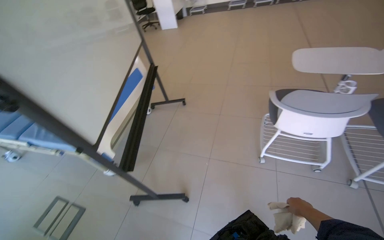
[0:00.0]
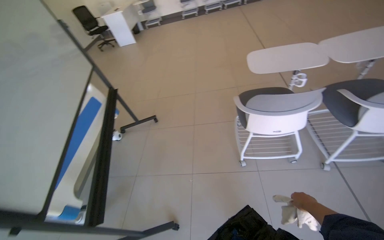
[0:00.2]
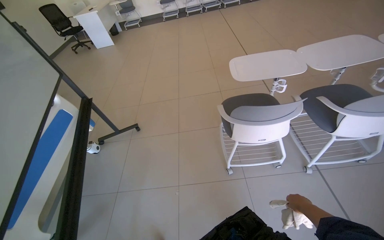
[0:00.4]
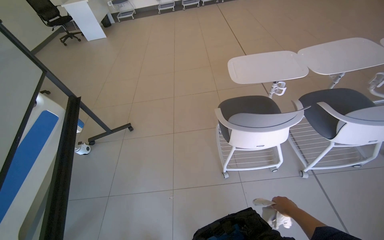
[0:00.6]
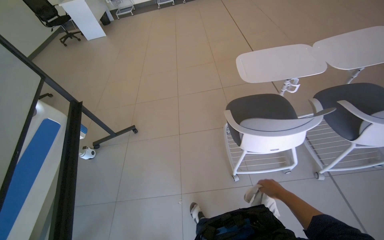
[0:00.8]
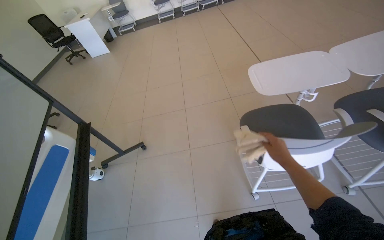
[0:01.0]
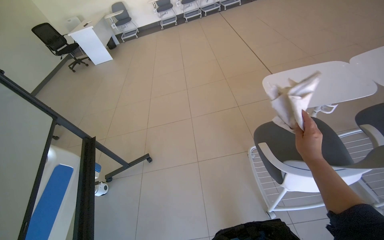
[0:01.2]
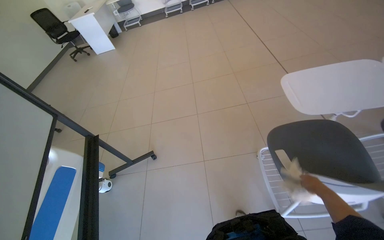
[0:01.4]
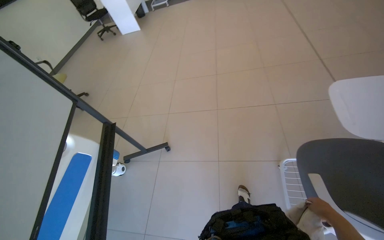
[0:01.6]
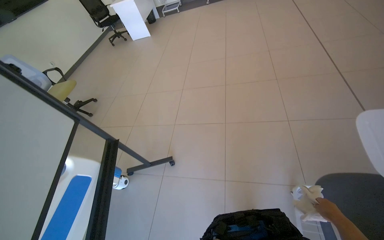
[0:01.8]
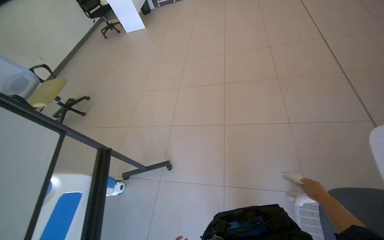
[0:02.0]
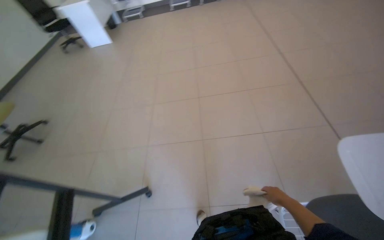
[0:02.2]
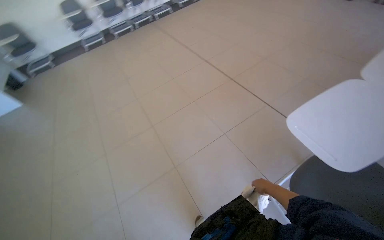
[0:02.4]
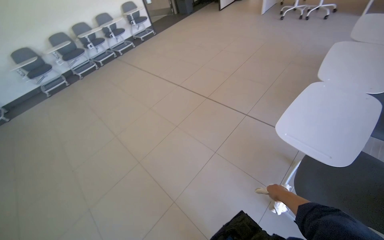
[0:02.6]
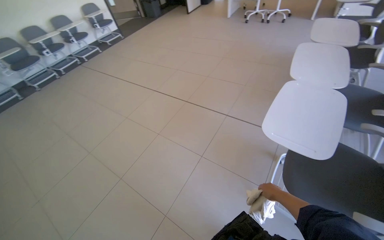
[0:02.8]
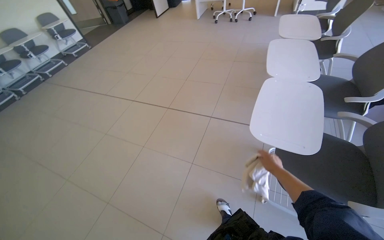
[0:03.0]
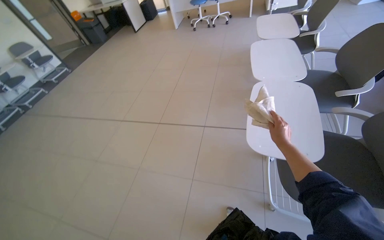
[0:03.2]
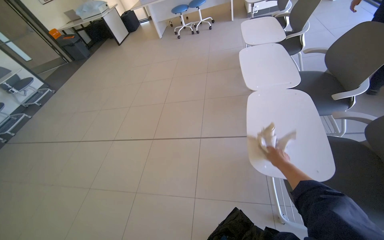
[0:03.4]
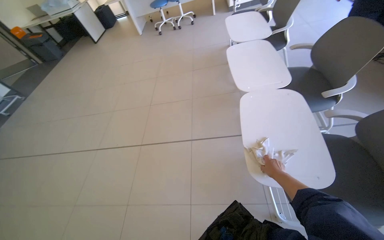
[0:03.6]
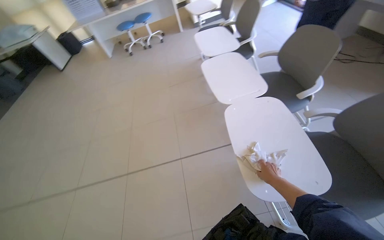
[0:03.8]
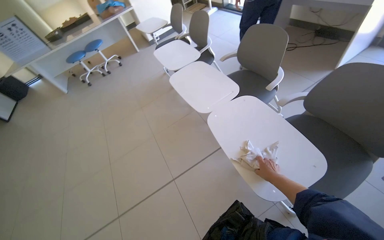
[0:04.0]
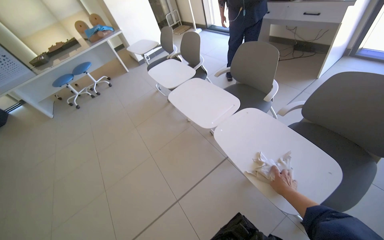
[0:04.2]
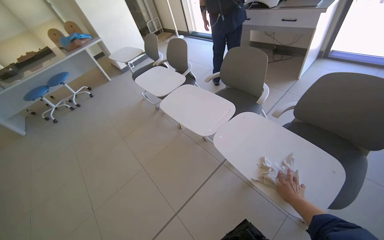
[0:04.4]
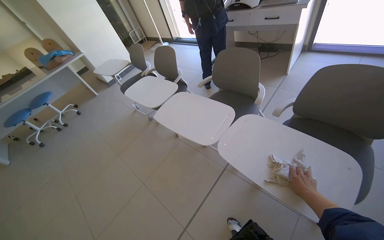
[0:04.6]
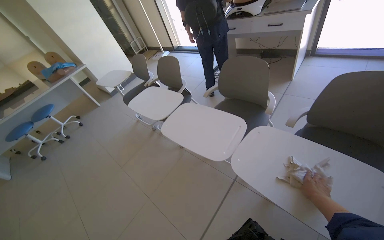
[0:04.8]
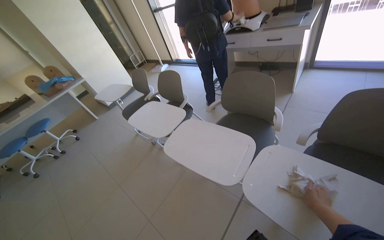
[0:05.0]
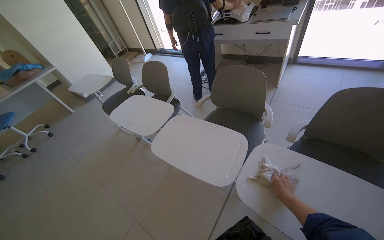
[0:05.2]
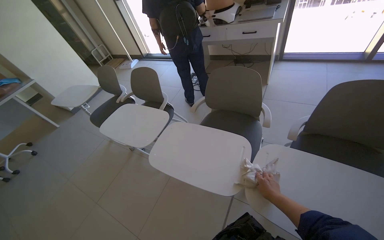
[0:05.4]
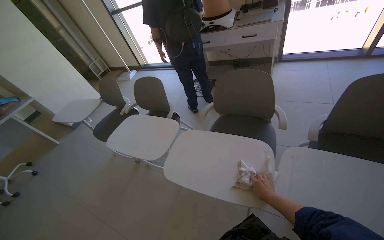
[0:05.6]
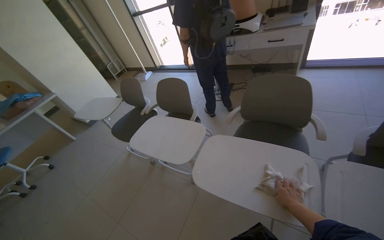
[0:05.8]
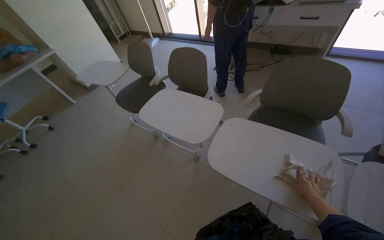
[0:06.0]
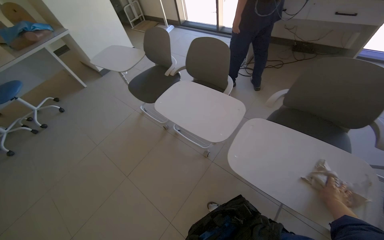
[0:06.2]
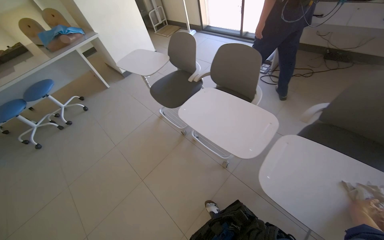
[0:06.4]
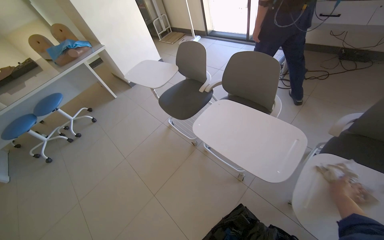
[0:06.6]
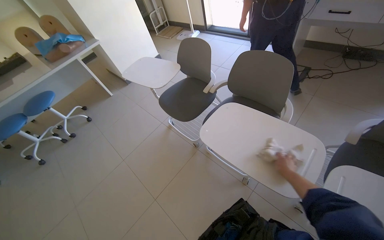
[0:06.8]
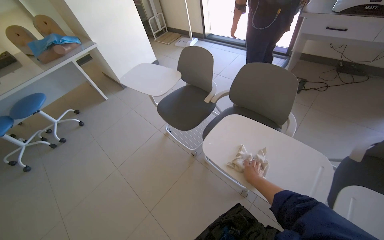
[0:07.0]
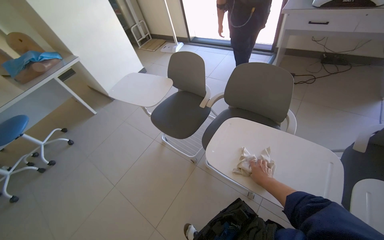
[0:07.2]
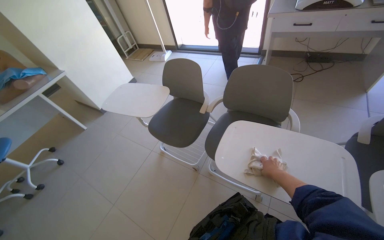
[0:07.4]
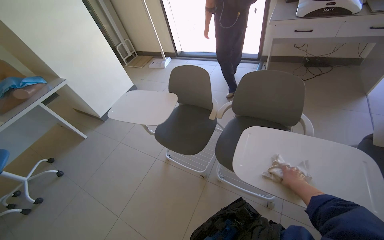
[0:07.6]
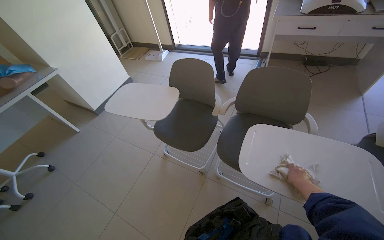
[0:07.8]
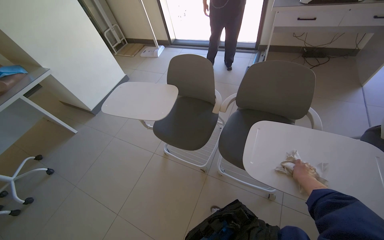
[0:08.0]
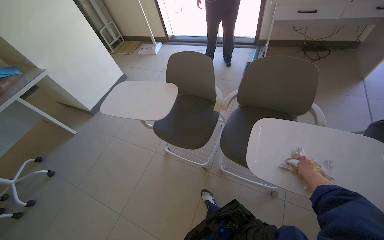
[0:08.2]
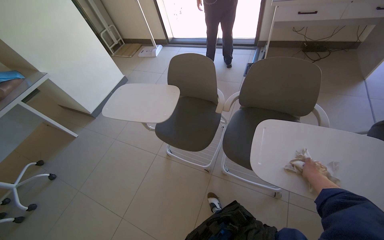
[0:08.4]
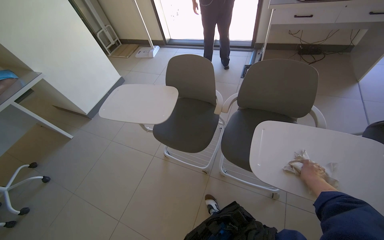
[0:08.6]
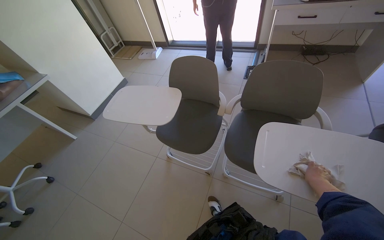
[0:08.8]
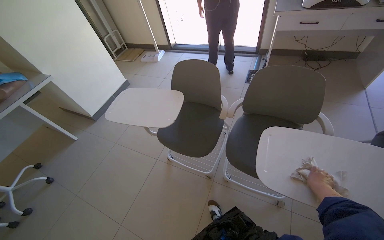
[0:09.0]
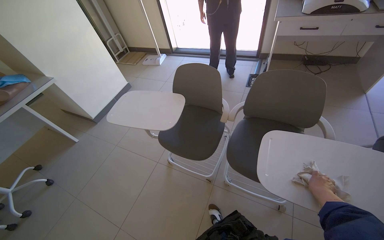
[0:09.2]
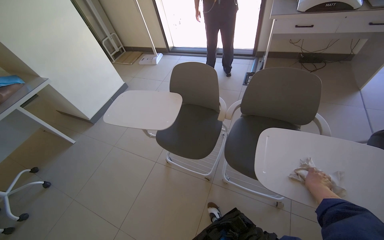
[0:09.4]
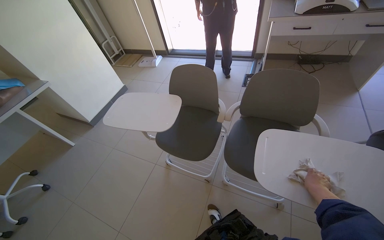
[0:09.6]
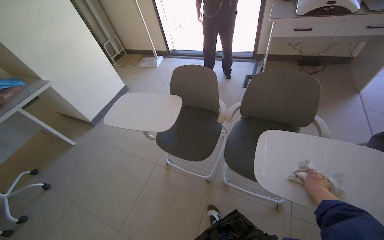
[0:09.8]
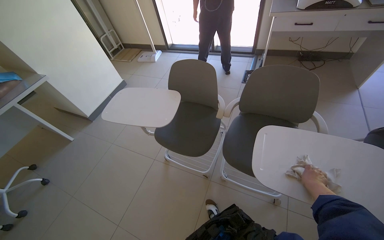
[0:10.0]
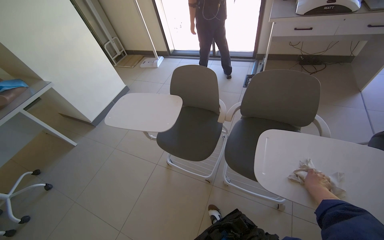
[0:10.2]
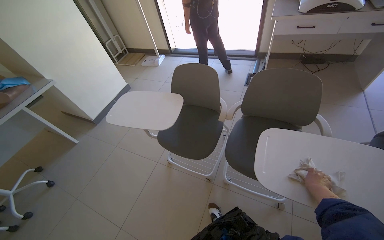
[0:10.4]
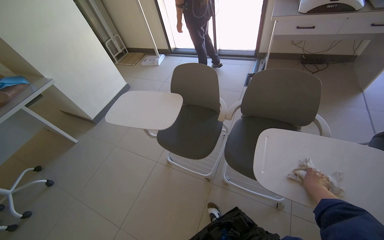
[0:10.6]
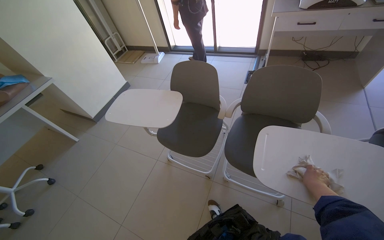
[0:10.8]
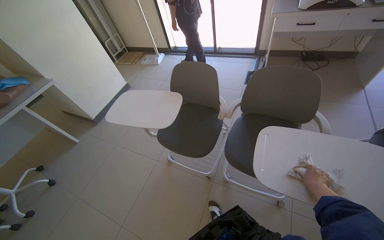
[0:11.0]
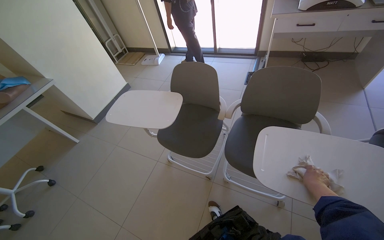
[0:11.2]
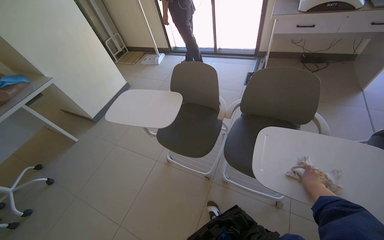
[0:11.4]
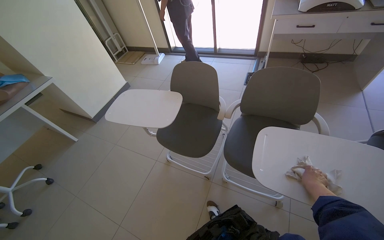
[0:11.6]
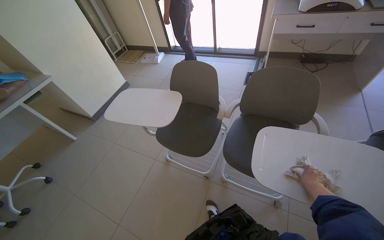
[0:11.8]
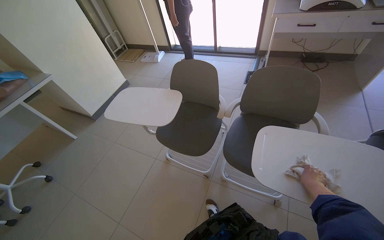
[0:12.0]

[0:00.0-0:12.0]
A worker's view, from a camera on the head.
Job: wiping surfaces.
The whole recording: Wiping chairs and desk surfaces. The worker wipes the surfaces of the chairs and desks with a cloth.
0:00.0 to 0:01.6: The wearer moves about 80 cm.
0:01.6 to 0:03.0: The wearer moves about 60 cm. The head turns to the right by about 70 degrees. The view tips upward by approximately 15 degrees.
0:03.0 to 0:04.4: The wearer moves approximately 60 cm. The wearer looks approximately 65 degrees further to the right. The view tips upward by roughly 20 degrees.
0:04.4 to 0:06.0: The camera is carried roughly 70 cm.
0:06.0 to 0:07.6: The wearer moves approximately 70 cm.

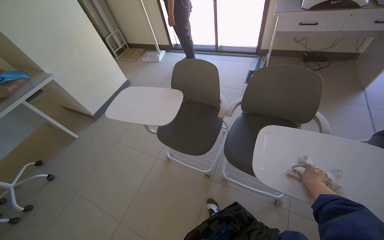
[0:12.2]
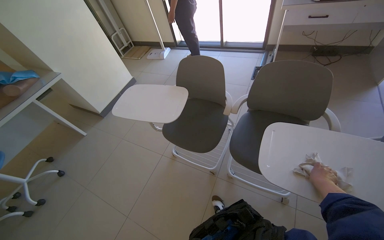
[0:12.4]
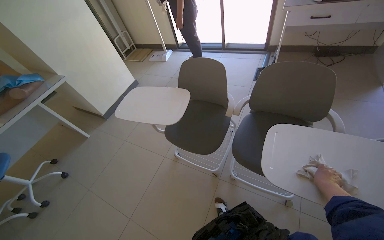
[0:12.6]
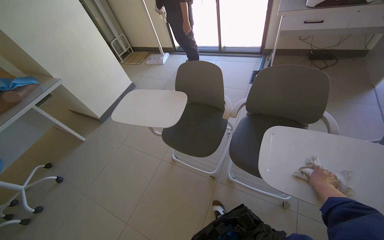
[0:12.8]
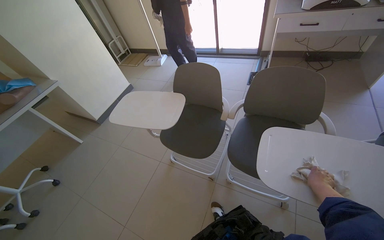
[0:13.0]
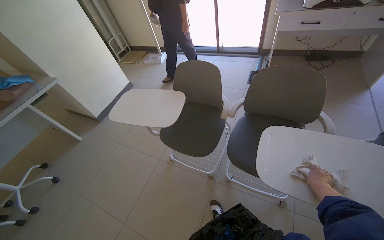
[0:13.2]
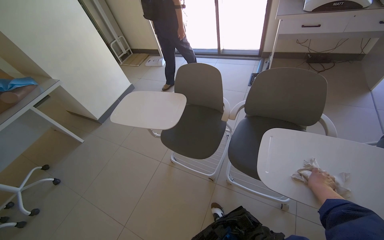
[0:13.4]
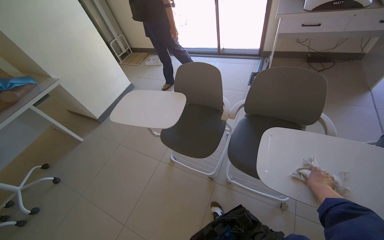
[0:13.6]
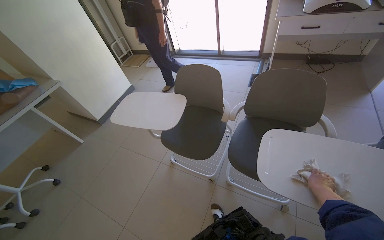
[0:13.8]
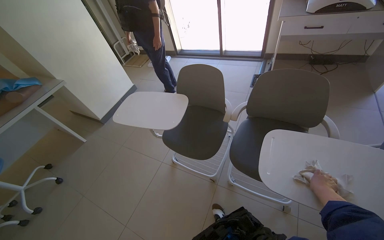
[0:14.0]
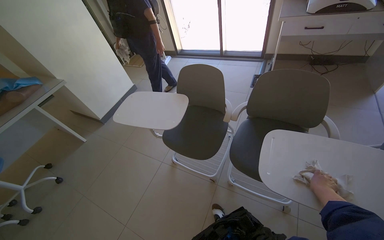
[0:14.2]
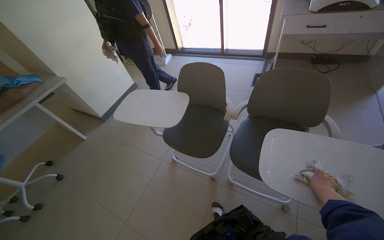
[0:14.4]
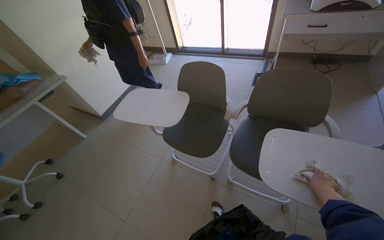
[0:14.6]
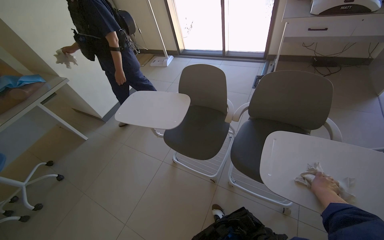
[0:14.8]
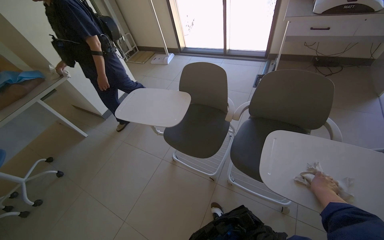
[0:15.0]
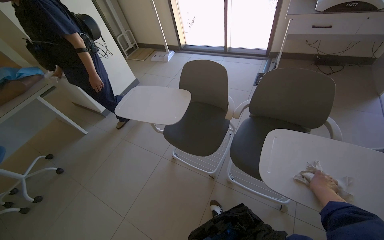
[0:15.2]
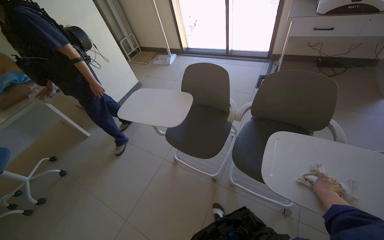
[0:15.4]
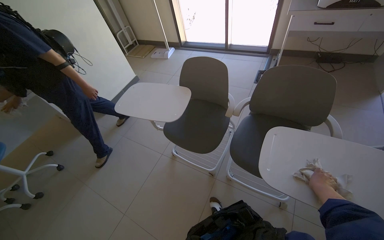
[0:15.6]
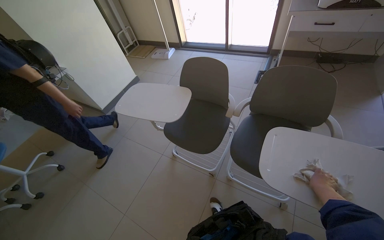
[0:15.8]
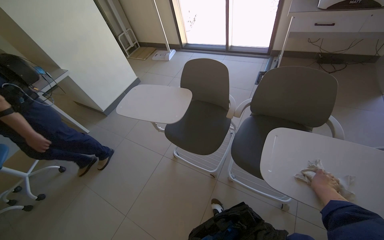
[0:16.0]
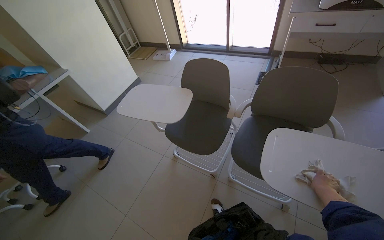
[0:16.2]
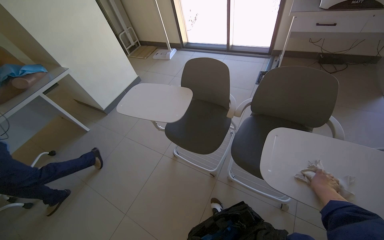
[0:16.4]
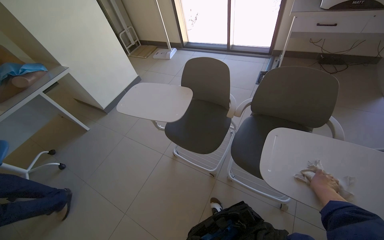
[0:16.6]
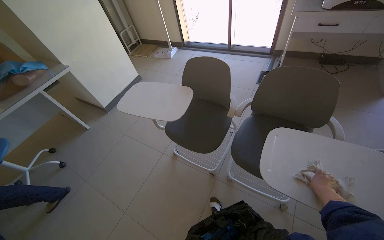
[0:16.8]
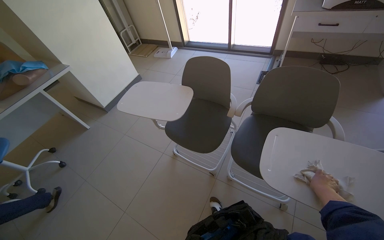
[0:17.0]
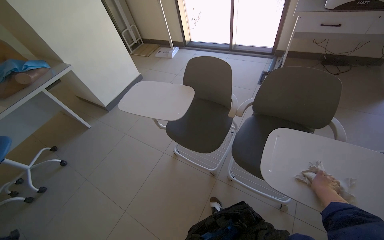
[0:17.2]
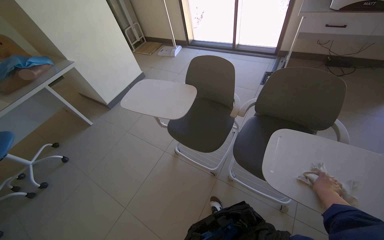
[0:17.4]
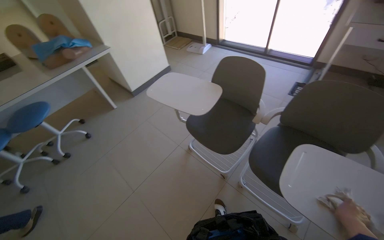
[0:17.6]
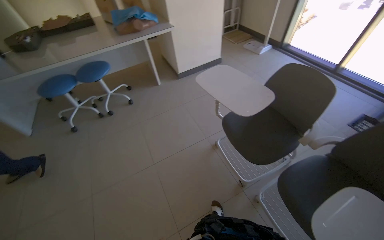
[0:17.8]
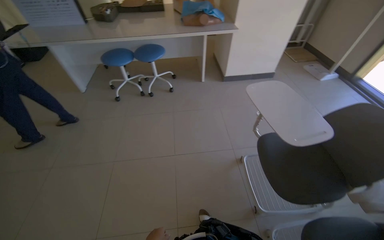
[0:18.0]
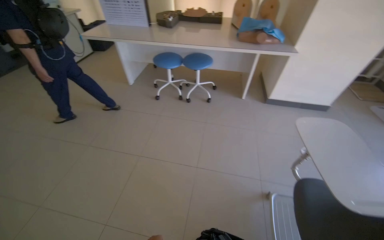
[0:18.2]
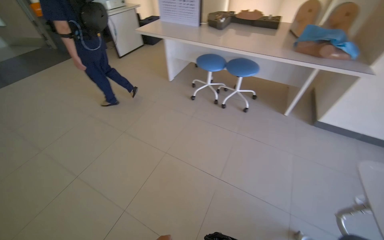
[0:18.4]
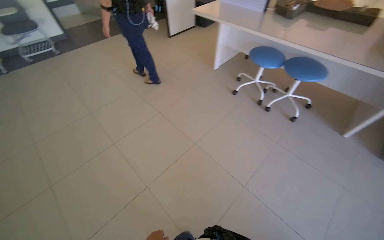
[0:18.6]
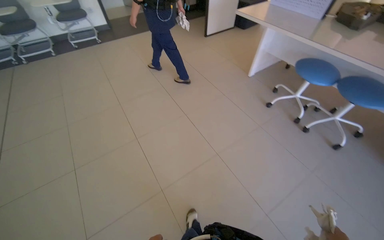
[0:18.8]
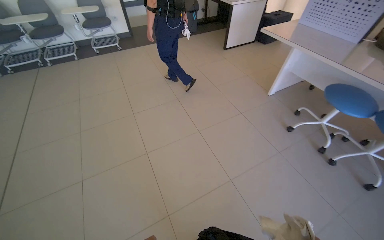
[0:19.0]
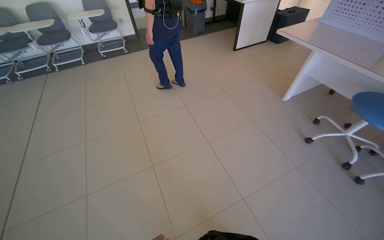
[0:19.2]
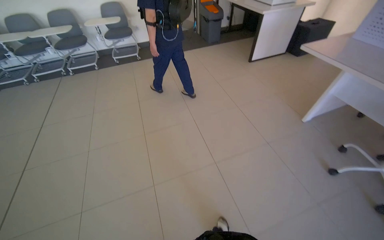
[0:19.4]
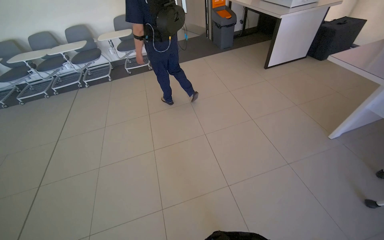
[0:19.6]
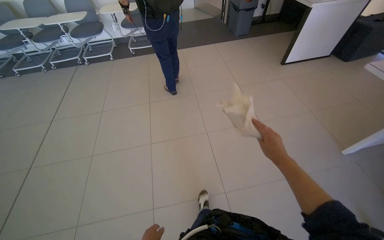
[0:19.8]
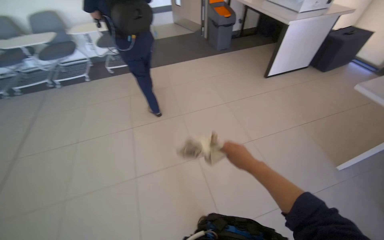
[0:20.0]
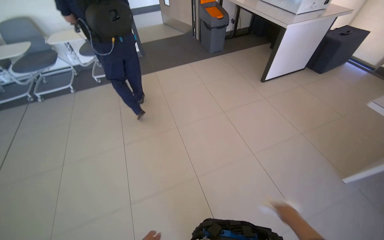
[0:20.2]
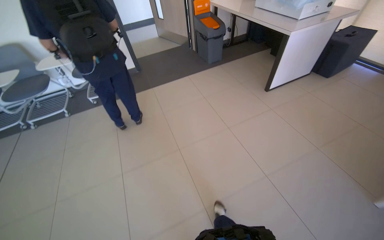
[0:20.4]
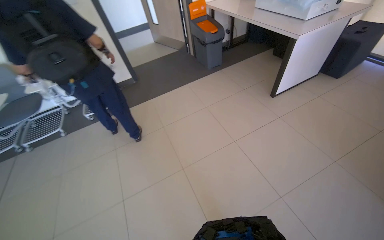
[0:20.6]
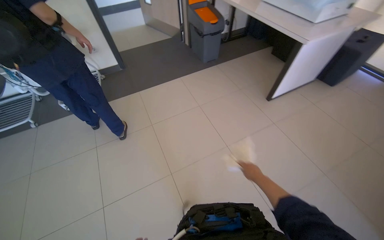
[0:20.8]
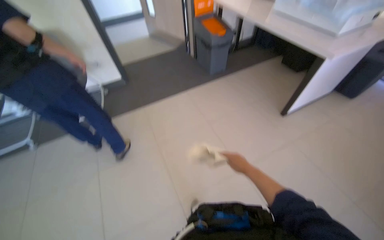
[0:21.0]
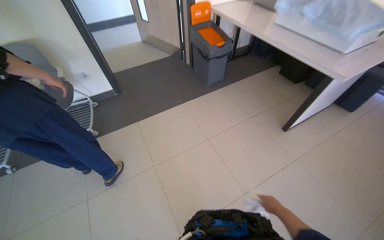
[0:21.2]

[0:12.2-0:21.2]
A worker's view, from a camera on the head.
Job: wiping surfaces.
The whole recording: Wiping chairs and desk surfaces. The worker wipes the surfaces of the chairs and desks with a cloth.
0:16.6 to 0:18.2: The head turns to the left by about 75 degrees.
0:18.2 to 0:19.8: The camera is carried roughly 1 m. The wearer's head swings about 65 degrees to the left.
0:19.8 to 0:21.2: The wearer moves some 1.5 m. The wearer's head swings roughly 15 degrees to the right.
